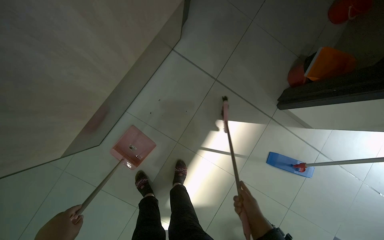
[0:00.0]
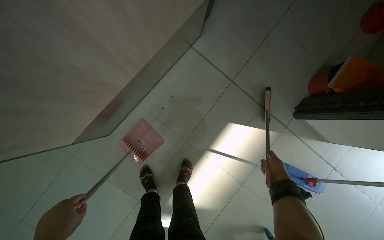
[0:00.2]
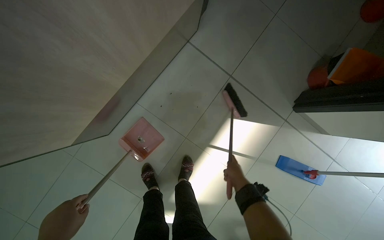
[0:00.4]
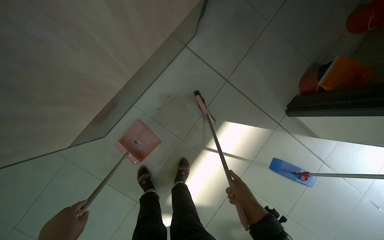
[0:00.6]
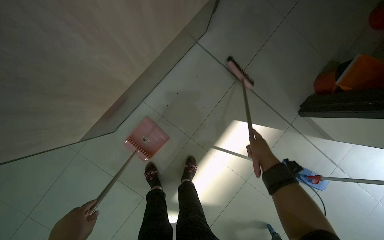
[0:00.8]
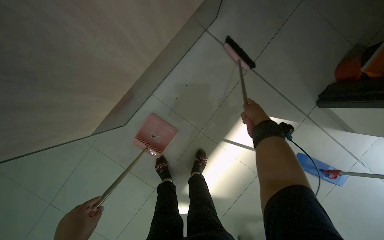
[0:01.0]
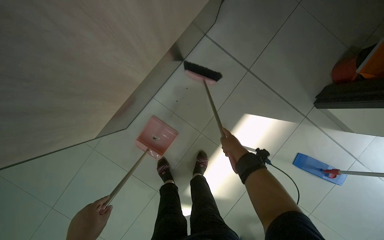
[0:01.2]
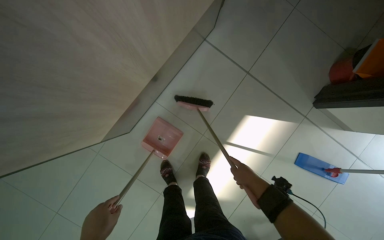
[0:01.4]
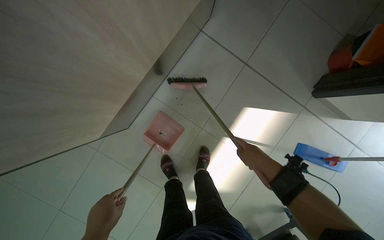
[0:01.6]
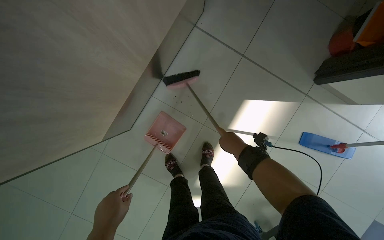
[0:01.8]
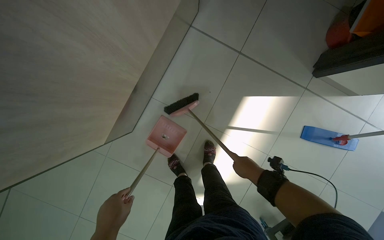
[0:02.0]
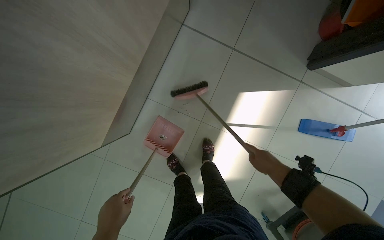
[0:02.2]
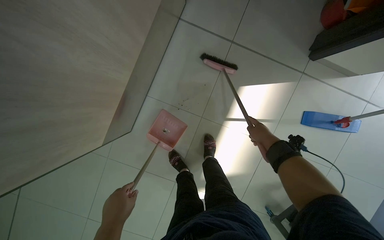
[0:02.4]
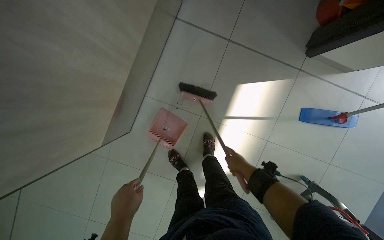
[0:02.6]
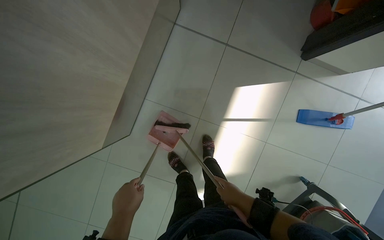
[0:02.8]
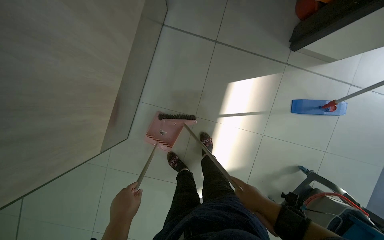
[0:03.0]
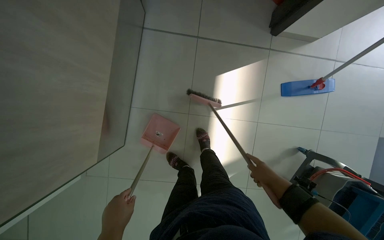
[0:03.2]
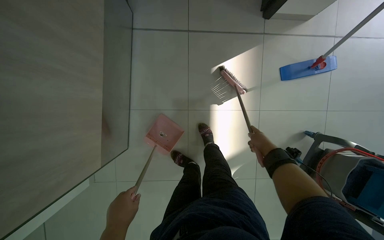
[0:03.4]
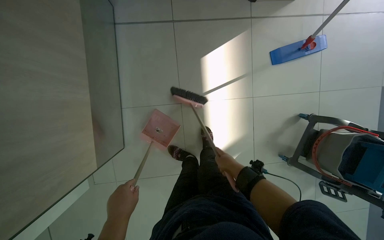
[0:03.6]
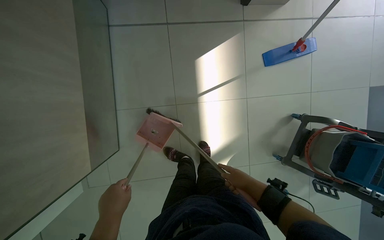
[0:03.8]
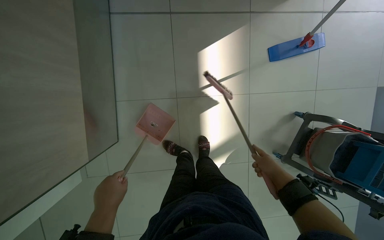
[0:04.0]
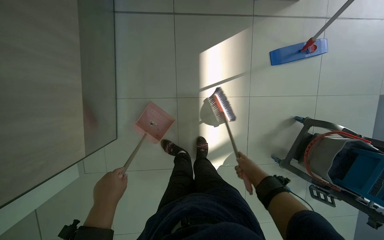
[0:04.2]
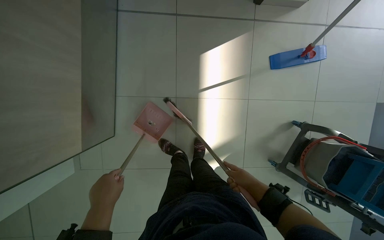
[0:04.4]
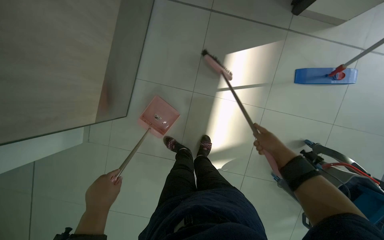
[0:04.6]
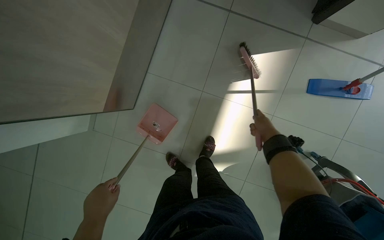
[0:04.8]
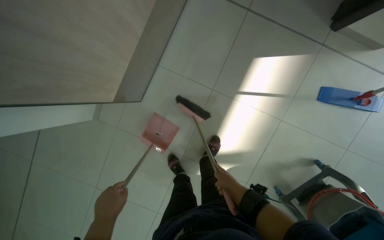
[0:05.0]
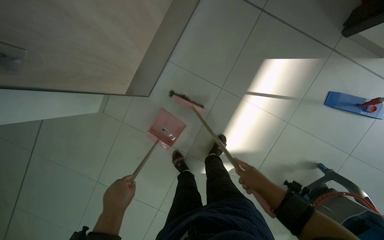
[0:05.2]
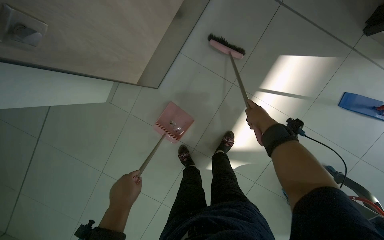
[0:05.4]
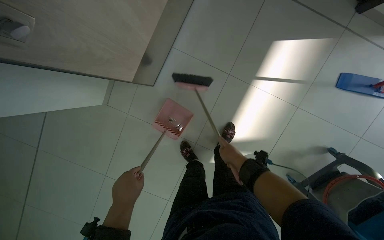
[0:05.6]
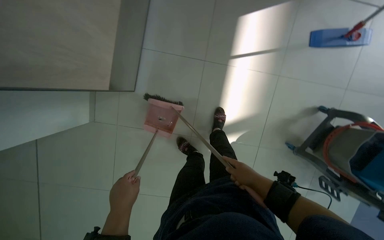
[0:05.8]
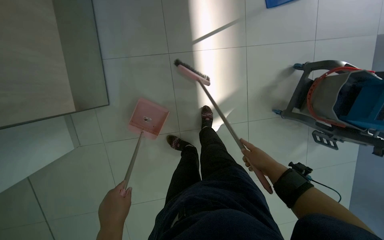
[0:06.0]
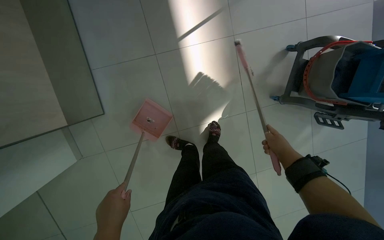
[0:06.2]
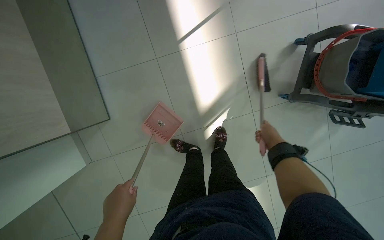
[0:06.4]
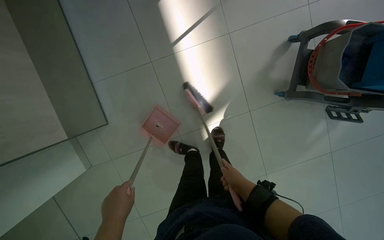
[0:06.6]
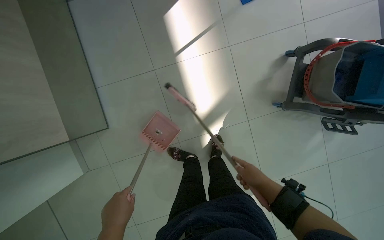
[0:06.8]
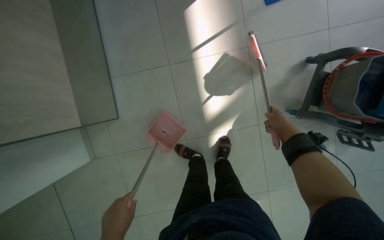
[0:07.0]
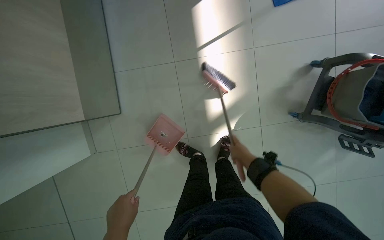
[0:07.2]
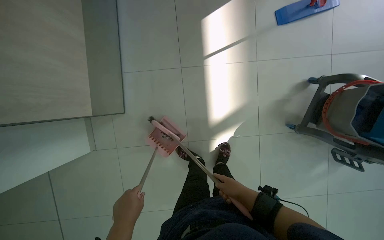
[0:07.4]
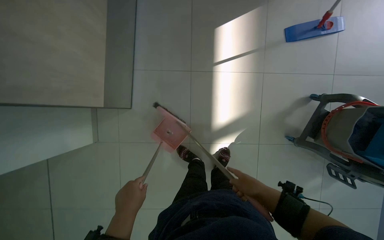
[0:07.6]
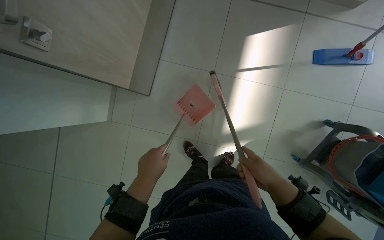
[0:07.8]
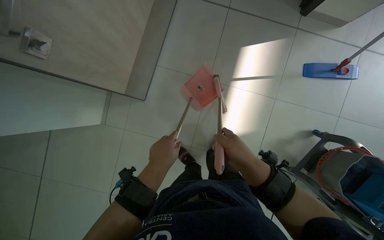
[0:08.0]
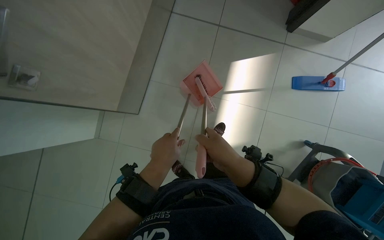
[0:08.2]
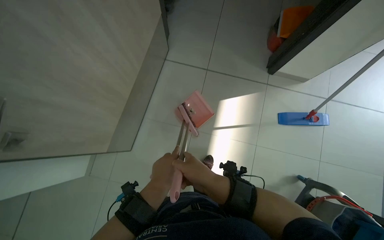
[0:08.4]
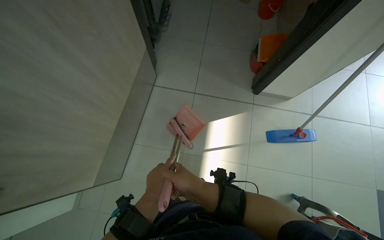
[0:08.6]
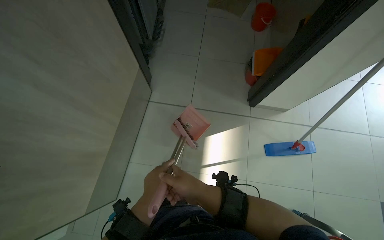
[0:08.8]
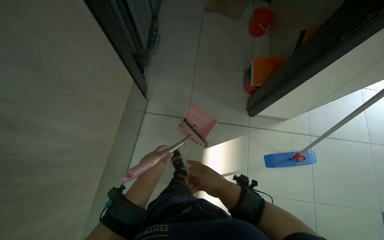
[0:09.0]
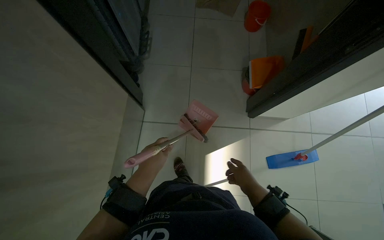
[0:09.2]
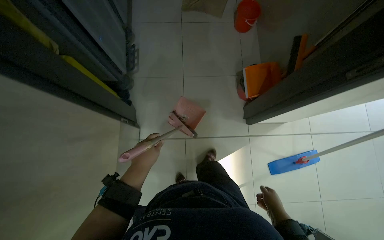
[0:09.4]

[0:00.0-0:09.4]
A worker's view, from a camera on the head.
Job: sweeping floor.
The whole recording: Sweeping and cleaning broom. The worker picks up a broom and dustpan, sweeps the floor, then cleans and puts away the broom.
0:00.0 to 0:01.6: The right hand moves up the picture, some 15 cm.
0:01.6 to 0:03.2: The scene rotates counterclockwise by some 25 degrees. The right hand reaches roughly 25 cm down the picture, then returns.
0:04.8 to 0:06.2: Everything in view rotates approximately 35 degrees counterclockwise.
0:06.2 to 0:07.8: The scene turns approximately 30 degrees clockwise in the picture.
0:07.8 to 0:09.4: The camera pitches upward, by some 30 degrees.

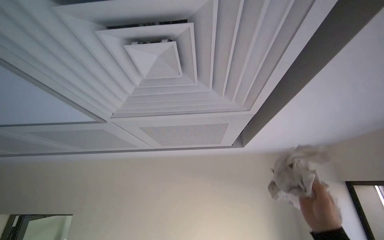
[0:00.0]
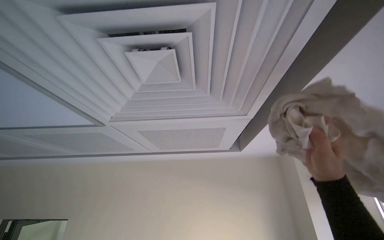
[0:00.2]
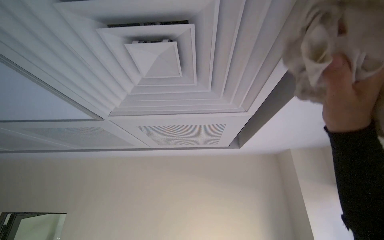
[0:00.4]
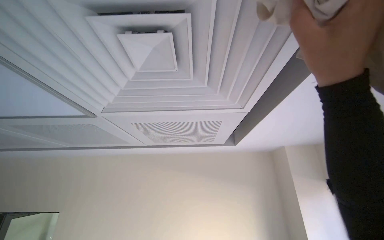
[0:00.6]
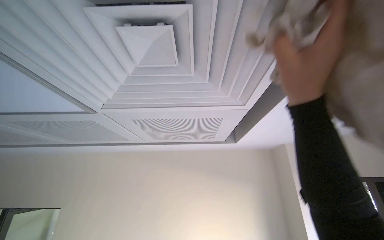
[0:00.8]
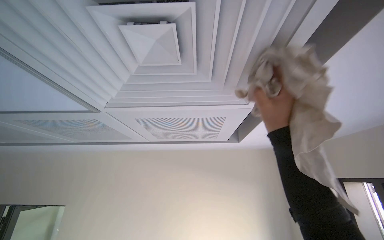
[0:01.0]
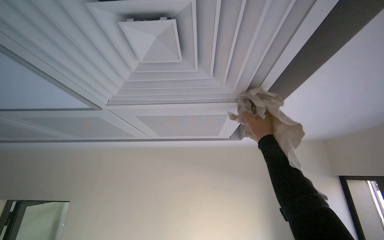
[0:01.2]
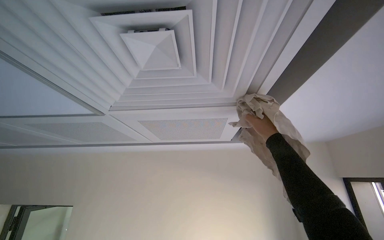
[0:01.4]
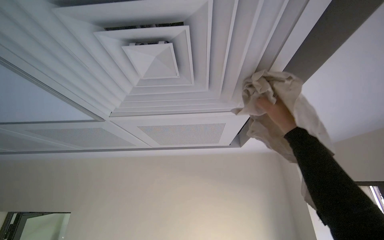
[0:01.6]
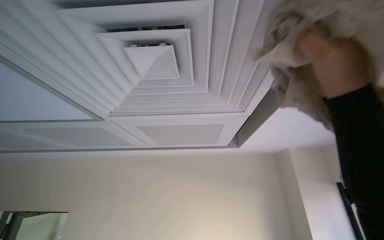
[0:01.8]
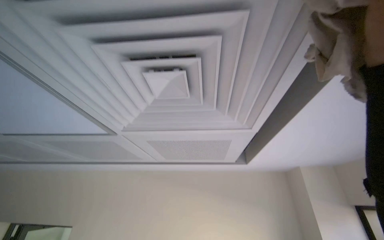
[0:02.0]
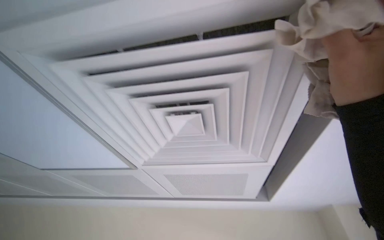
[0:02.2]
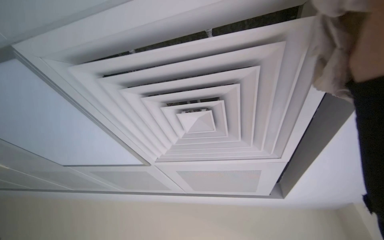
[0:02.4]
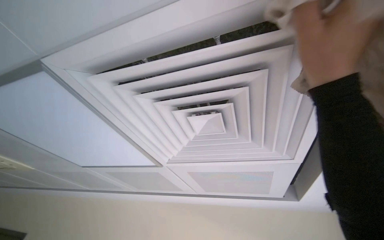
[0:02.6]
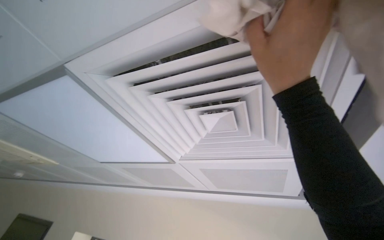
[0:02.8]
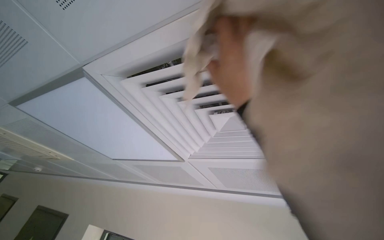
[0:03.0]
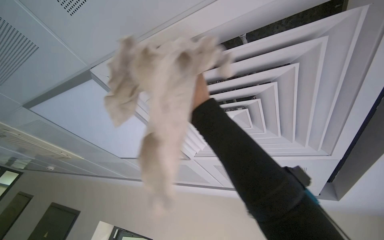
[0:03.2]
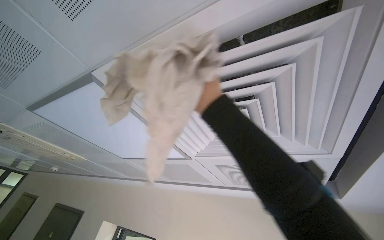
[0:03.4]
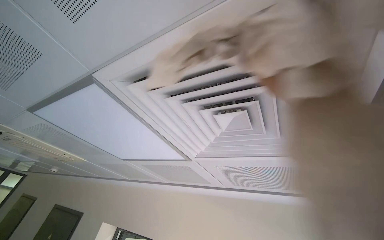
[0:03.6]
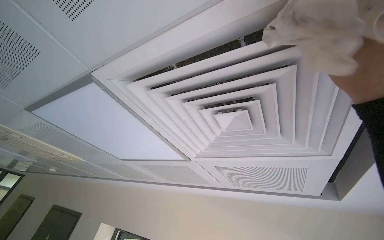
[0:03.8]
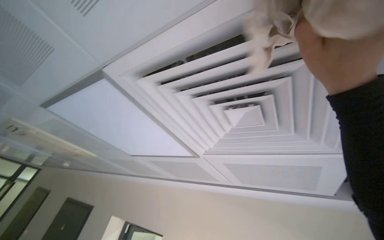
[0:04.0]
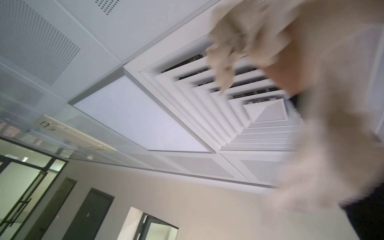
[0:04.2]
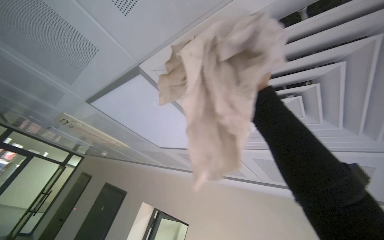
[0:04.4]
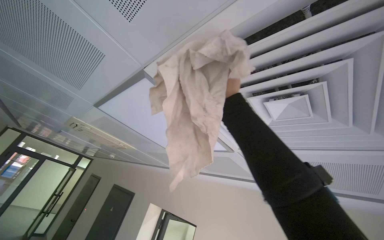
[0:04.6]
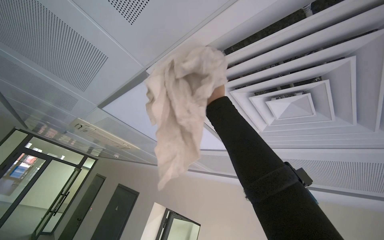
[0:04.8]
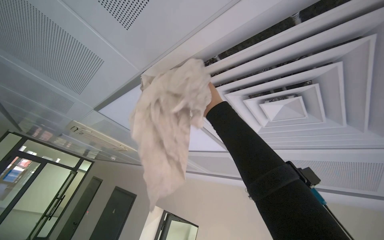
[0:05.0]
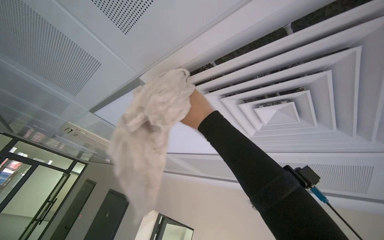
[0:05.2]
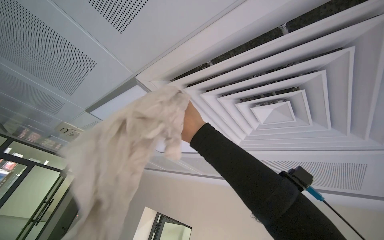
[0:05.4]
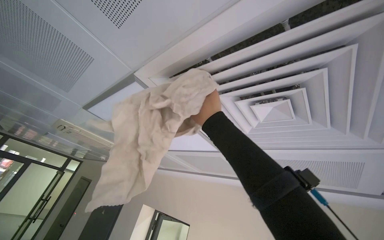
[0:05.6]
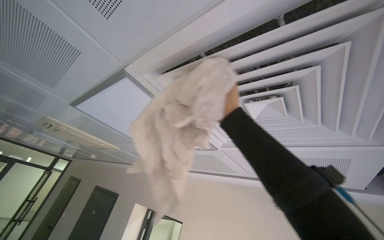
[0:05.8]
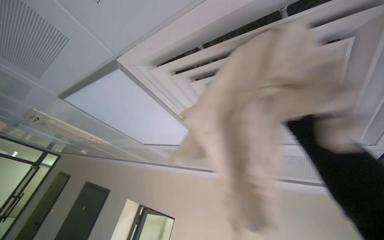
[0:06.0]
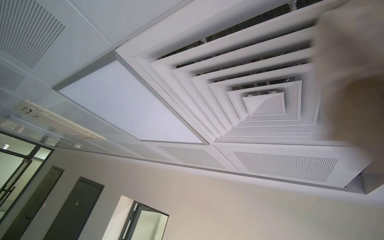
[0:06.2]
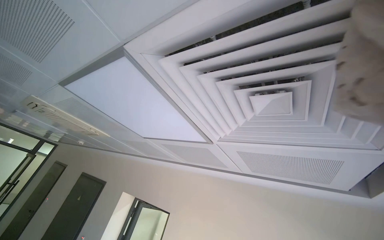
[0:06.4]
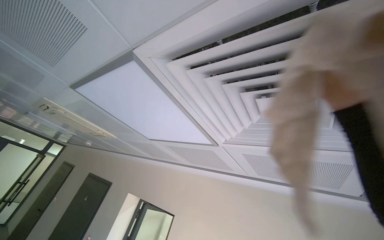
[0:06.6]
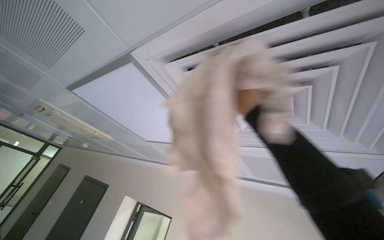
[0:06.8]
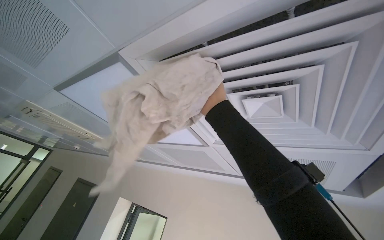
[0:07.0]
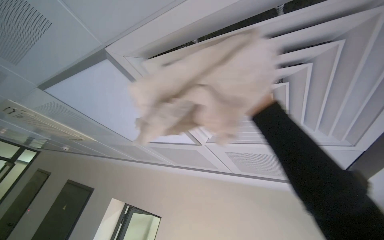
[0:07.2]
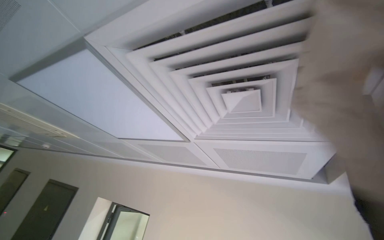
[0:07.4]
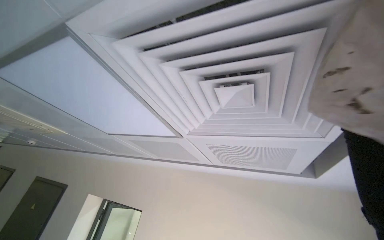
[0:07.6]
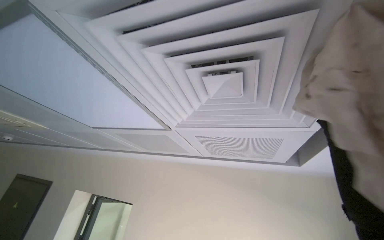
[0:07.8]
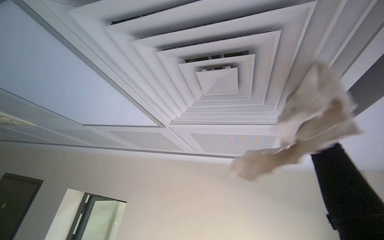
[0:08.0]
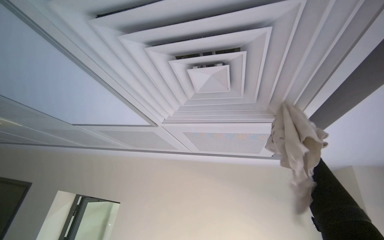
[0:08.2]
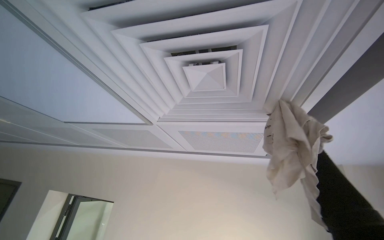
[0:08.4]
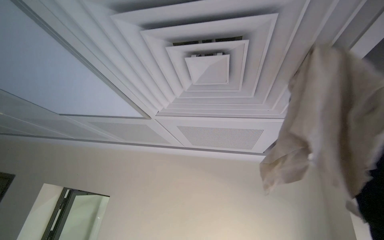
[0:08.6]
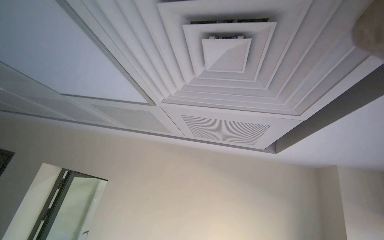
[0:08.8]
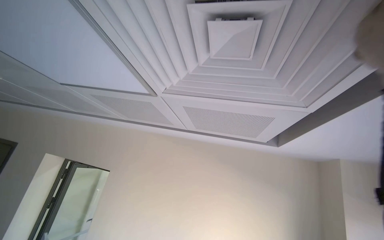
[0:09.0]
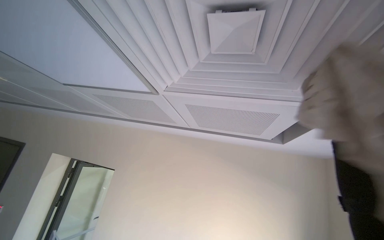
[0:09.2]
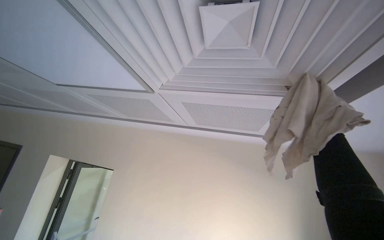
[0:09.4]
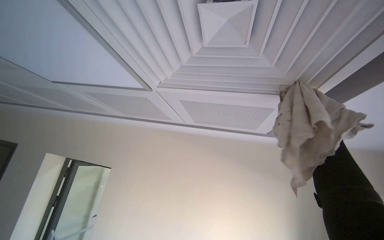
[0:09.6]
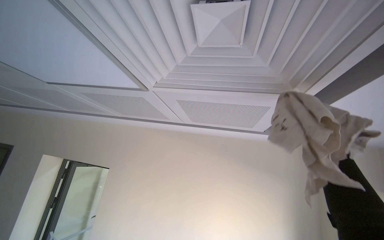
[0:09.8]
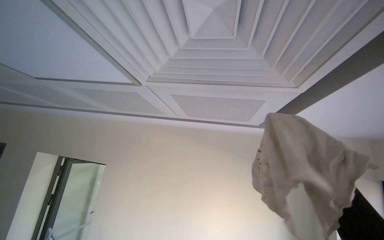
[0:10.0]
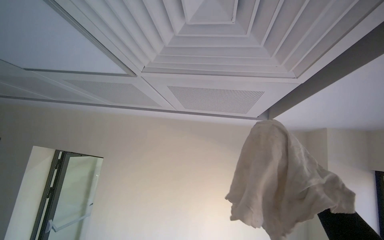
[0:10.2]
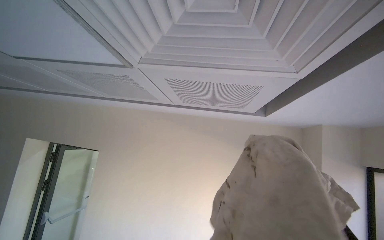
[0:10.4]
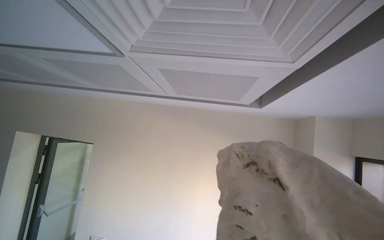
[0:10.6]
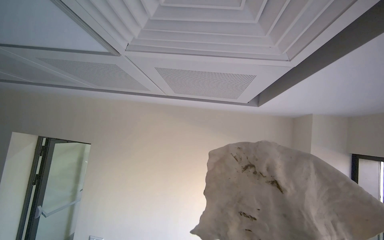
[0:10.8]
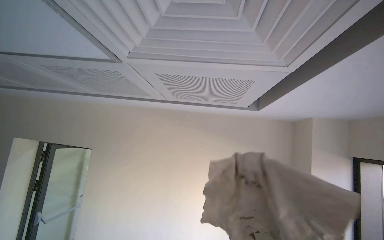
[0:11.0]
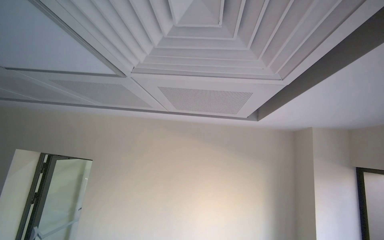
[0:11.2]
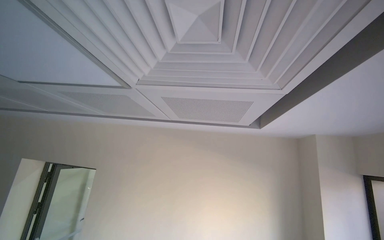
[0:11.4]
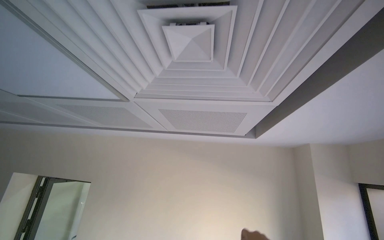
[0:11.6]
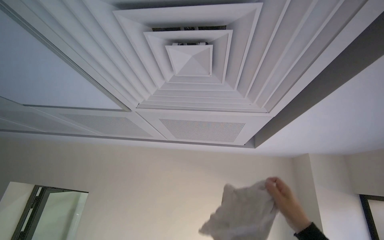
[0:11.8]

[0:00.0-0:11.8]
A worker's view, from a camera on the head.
Job: wiping surfaces.
The whole recording: Wiping ceiling vent. The worker wipes dust from the ceiling vent with a cloth.
0:01.4 to 0:03.0: The camera is aimed about 20 degrees further to the left. The wearer looks some 15 degrees further upward.
0:08.8 to 0:10.4: The wearer looks approximately 15 degrees further downward.
0:10.4 to 0:11.8: The view tilts roughly 15 degrees upward.
